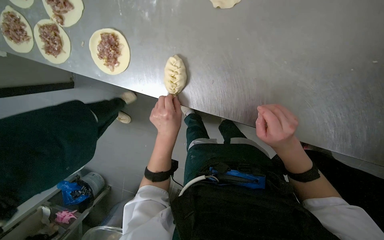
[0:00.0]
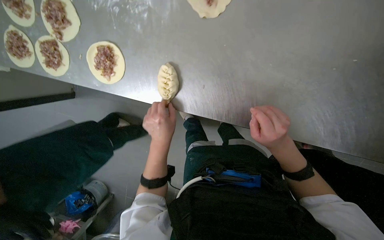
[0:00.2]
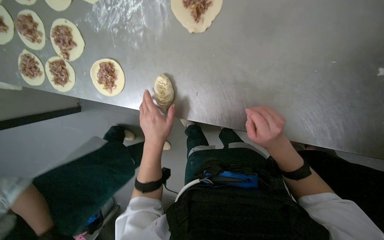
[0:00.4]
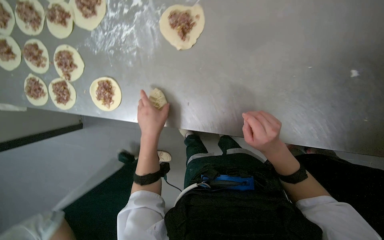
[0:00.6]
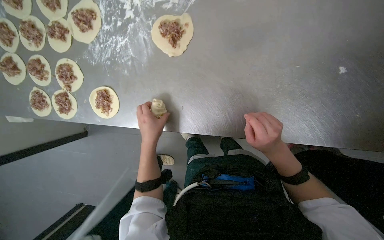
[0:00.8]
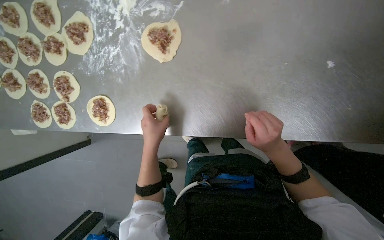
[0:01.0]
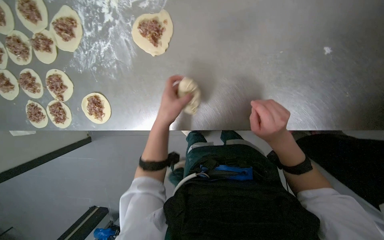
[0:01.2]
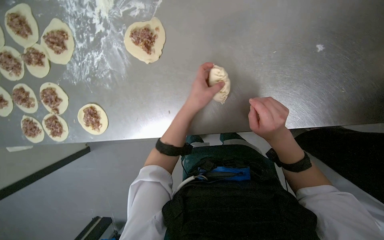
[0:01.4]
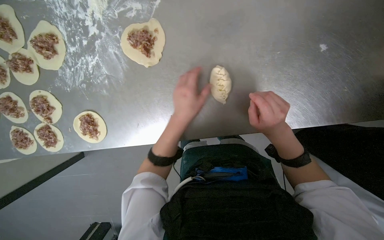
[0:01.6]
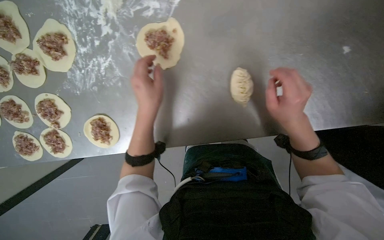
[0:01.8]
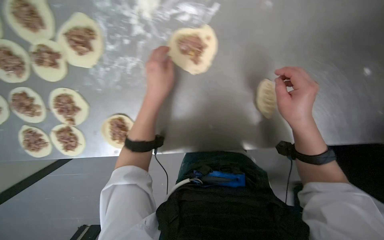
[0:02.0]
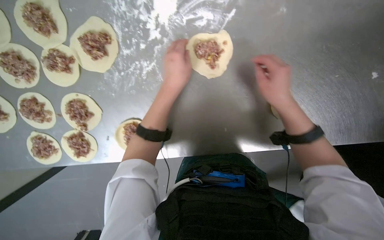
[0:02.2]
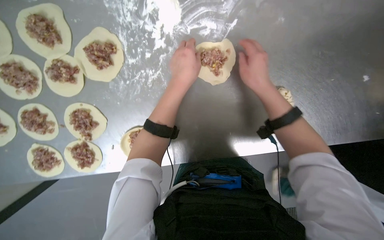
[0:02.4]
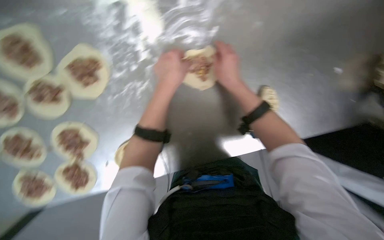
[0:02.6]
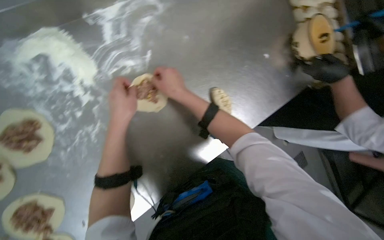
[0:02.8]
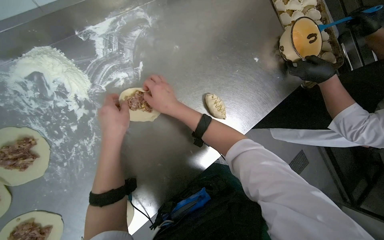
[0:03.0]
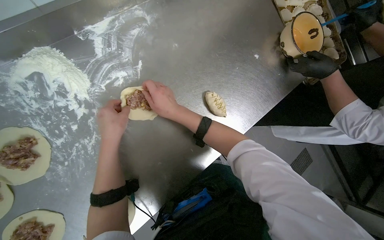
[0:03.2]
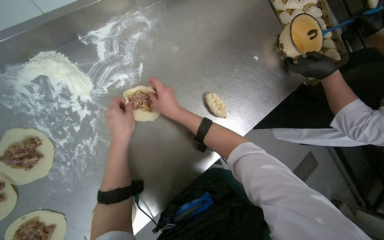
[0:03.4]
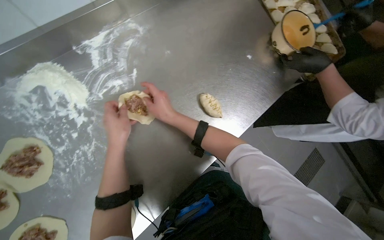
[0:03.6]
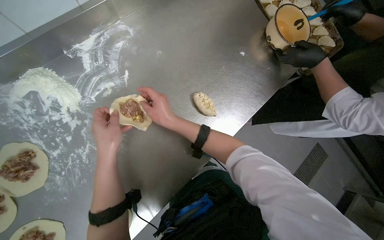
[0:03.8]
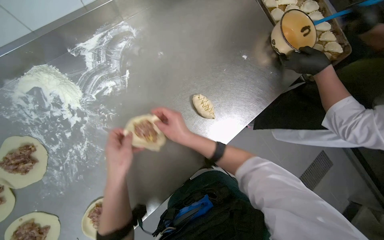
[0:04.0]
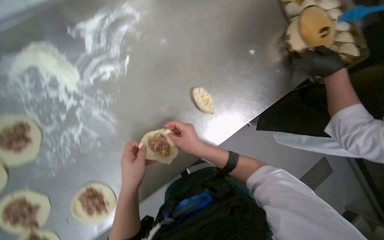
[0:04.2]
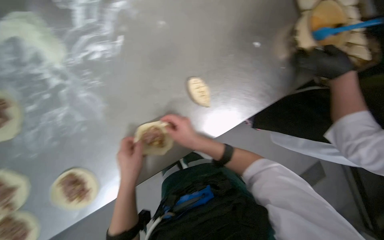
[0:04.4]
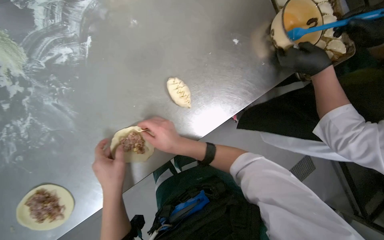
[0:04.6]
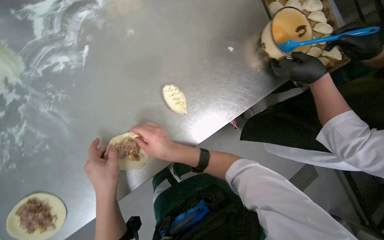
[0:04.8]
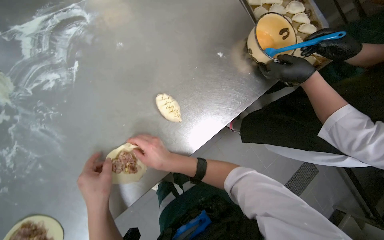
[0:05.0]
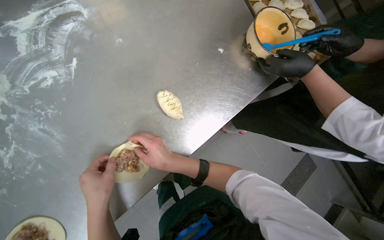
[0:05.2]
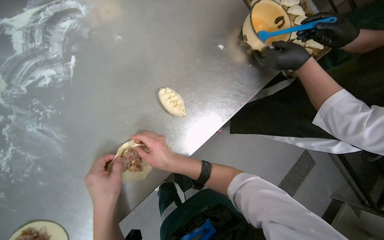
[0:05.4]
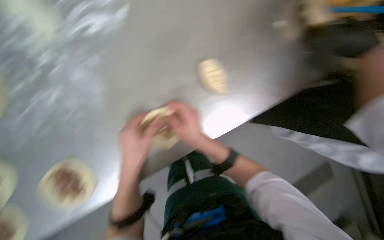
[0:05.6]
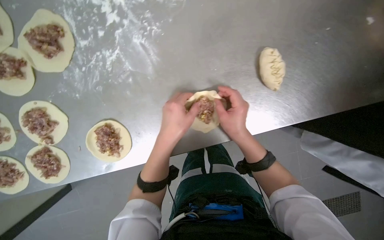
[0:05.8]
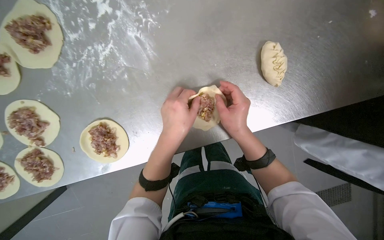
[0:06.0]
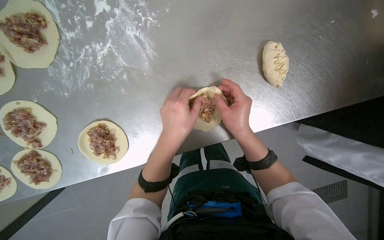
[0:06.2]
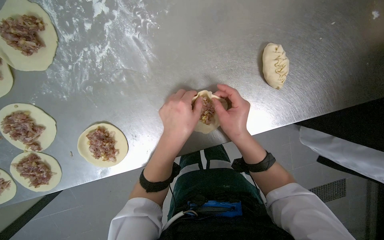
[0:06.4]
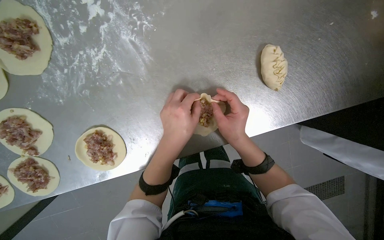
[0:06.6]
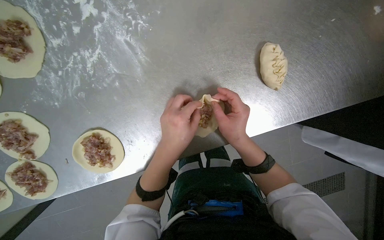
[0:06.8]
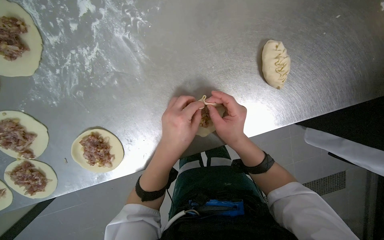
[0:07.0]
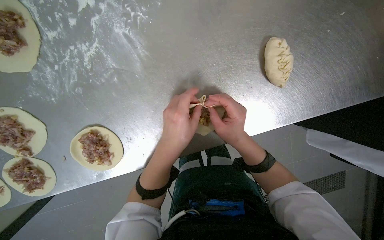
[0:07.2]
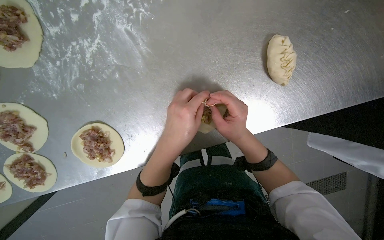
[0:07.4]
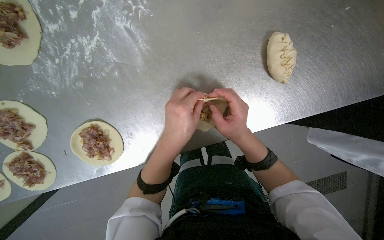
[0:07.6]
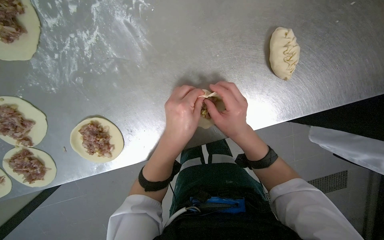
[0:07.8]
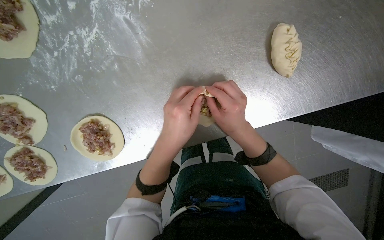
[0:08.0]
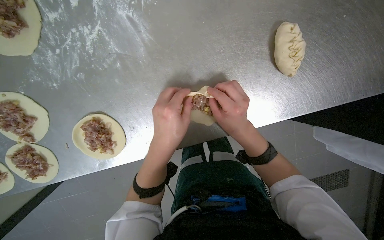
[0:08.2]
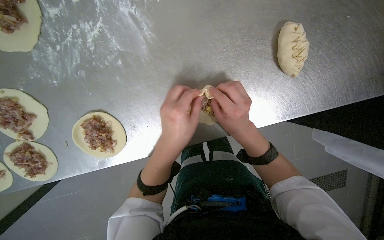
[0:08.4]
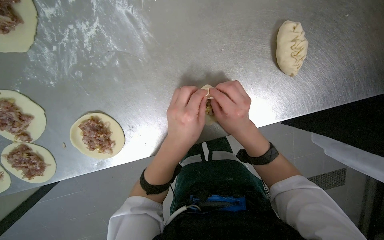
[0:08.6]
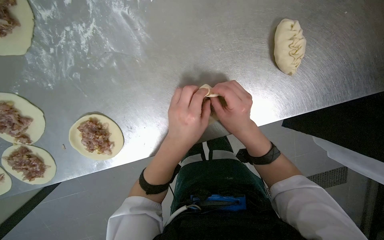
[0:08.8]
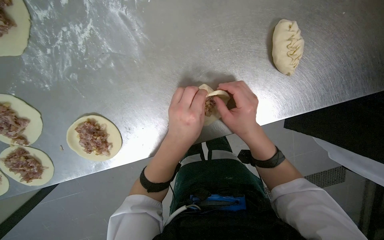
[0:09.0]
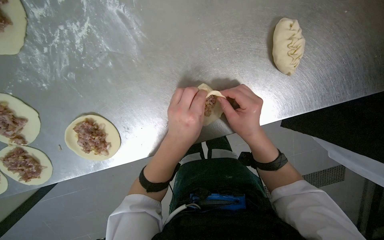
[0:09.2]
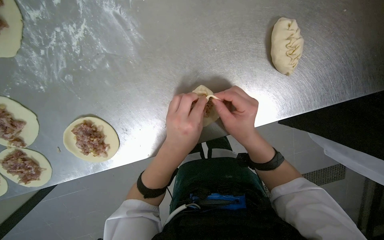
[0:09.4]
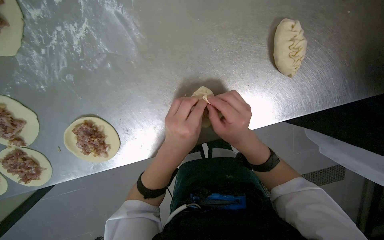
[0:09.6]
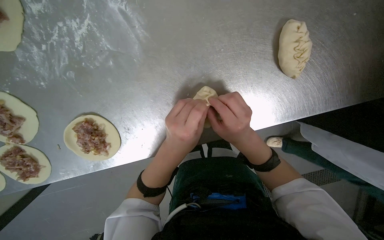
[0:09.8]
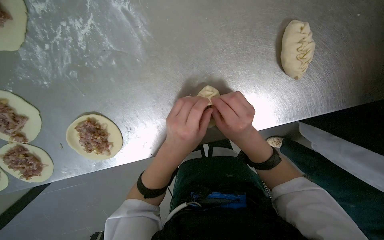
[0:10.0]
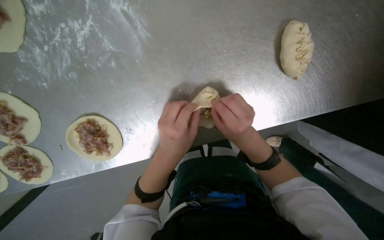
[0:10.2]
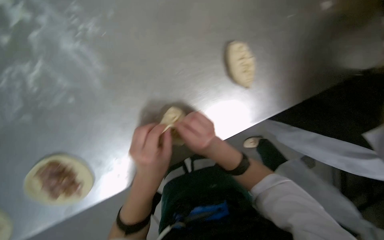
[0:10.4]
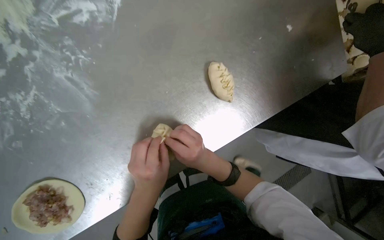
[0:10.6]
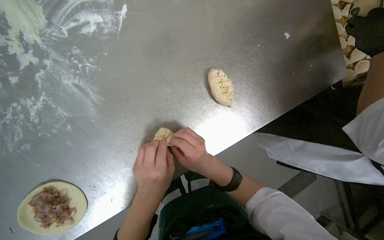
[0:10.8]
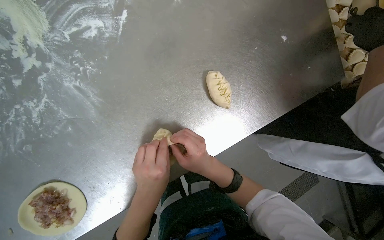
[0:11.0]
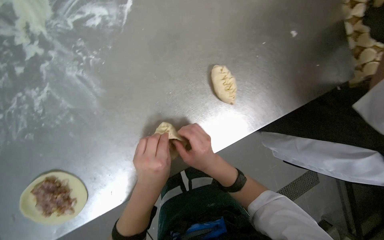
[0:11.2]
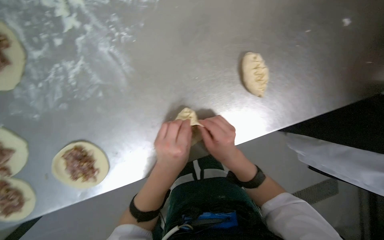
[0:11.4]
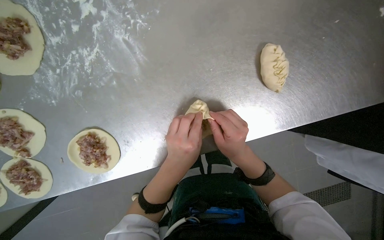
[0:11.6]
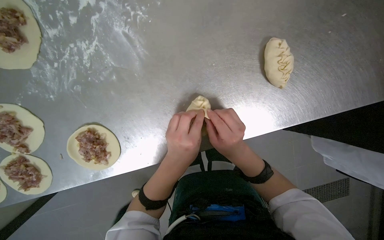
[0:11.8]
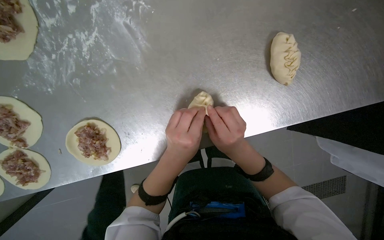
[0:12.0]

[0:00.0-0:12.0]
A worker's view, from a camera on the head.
Job: preparing food.
The whole recording: Sealing meat-filled dumplings. The worker continues sealing meat-filled dough circles, pinching the edges to form a braided pattern.
0:01.6 to 0:03.0: The wearer's head swings some 35 degrees to the right.
0:03.0 to 0:04.4: The right hand goes about 25 cm to the right and down the picture, while the left hand heads down the picture, covering some 20 cm.
0:04.4 to 0:06.0: The right hand goes about 10 cm to the right, while the left hand shifts roughly 20 cm up the picture and to the right.
0:06.0 to 0:10.4: The hands work in one place, with small movements.
0:10.4 to 0:12.0: The hands work in one place, with small movements.

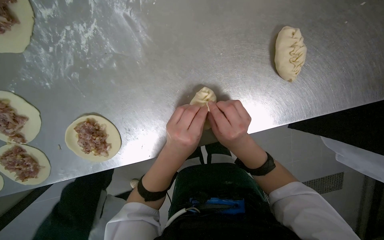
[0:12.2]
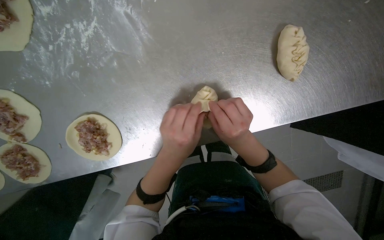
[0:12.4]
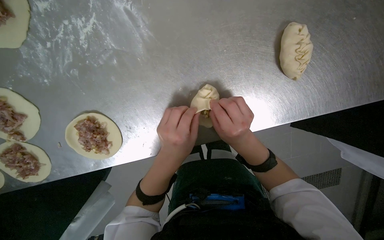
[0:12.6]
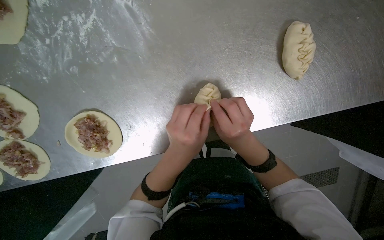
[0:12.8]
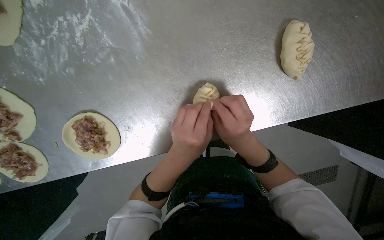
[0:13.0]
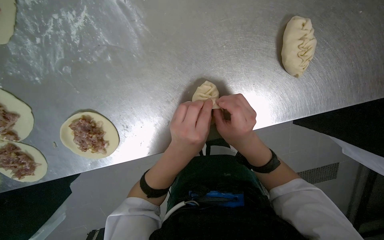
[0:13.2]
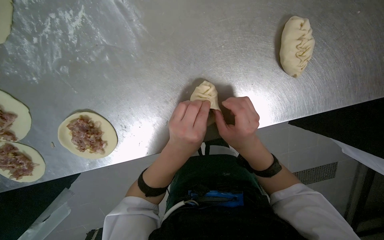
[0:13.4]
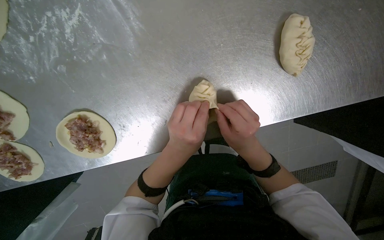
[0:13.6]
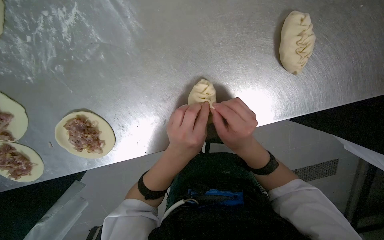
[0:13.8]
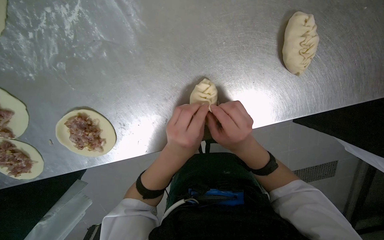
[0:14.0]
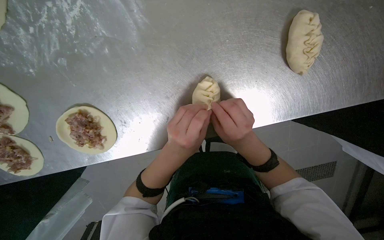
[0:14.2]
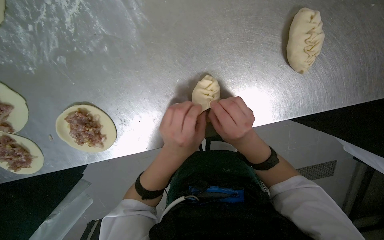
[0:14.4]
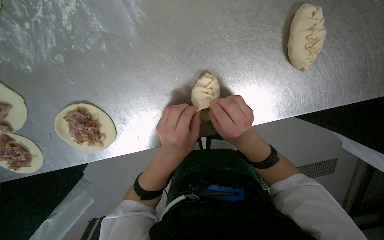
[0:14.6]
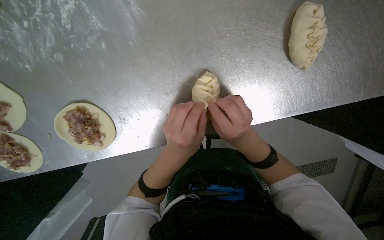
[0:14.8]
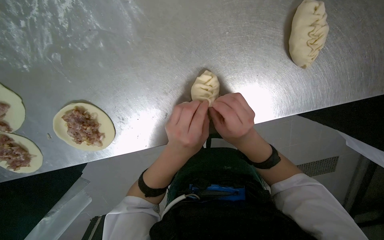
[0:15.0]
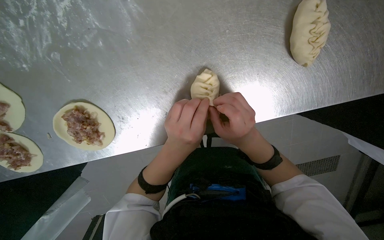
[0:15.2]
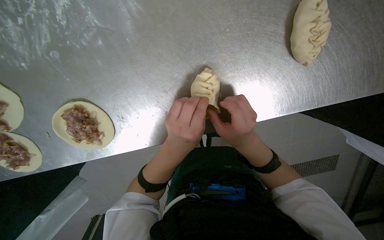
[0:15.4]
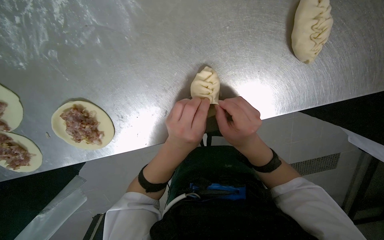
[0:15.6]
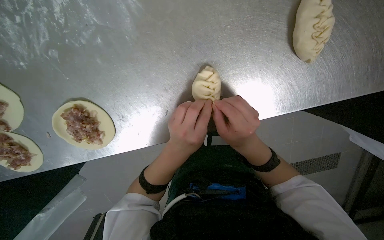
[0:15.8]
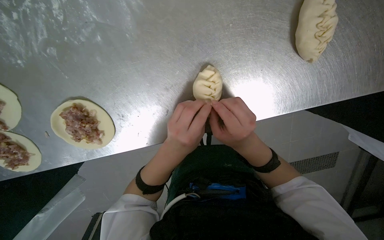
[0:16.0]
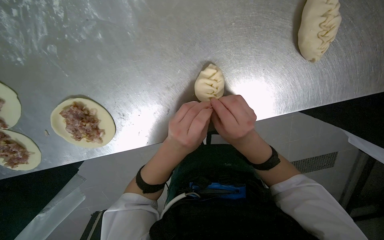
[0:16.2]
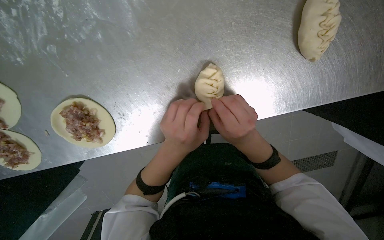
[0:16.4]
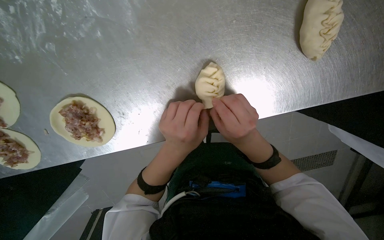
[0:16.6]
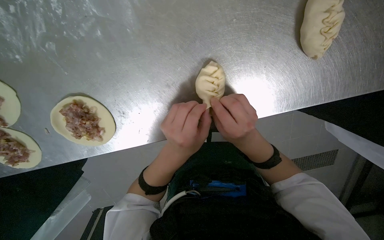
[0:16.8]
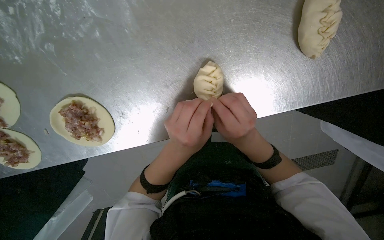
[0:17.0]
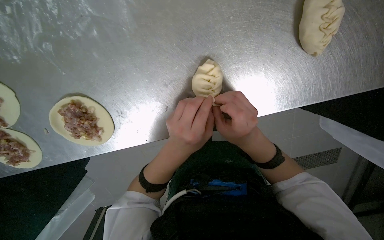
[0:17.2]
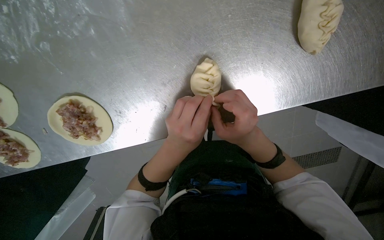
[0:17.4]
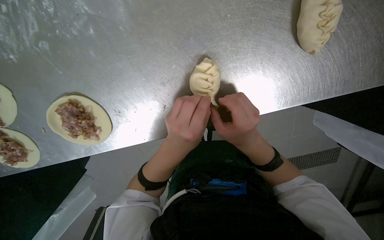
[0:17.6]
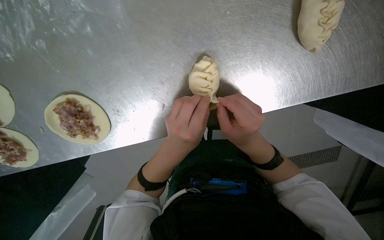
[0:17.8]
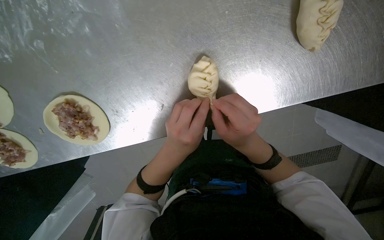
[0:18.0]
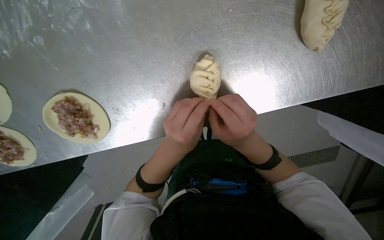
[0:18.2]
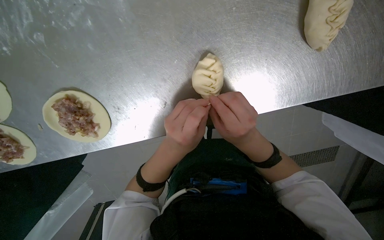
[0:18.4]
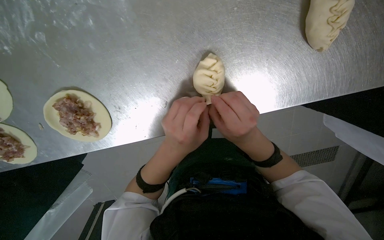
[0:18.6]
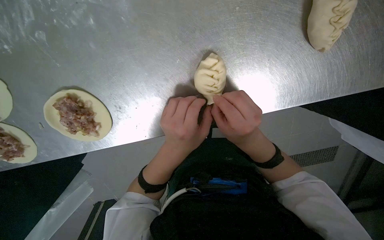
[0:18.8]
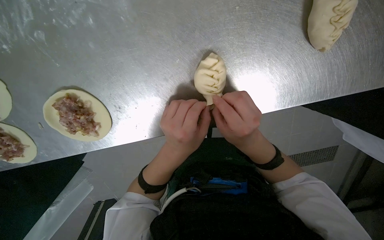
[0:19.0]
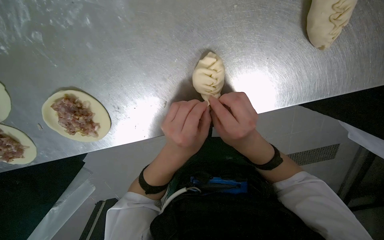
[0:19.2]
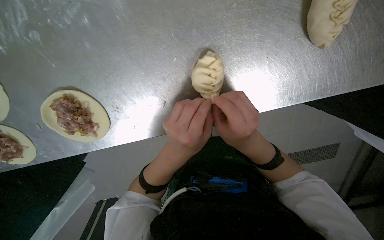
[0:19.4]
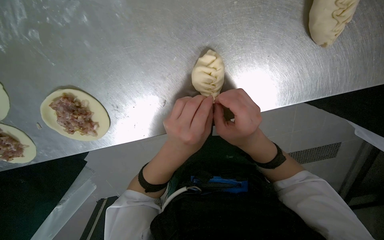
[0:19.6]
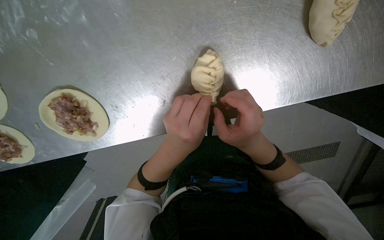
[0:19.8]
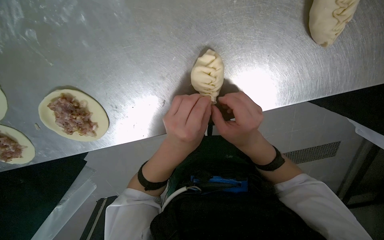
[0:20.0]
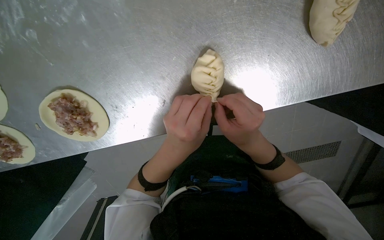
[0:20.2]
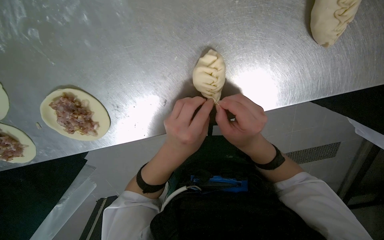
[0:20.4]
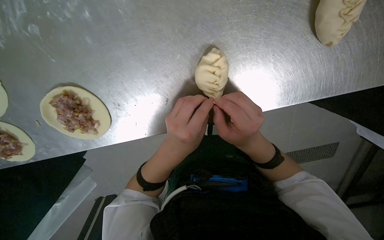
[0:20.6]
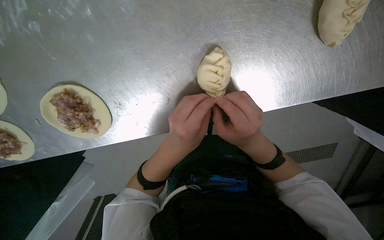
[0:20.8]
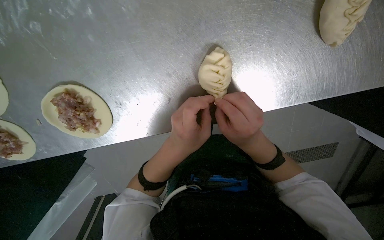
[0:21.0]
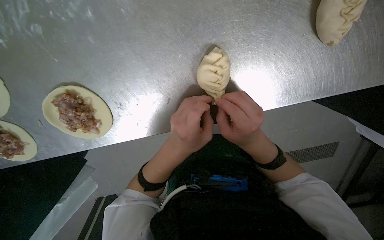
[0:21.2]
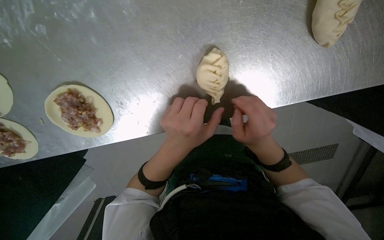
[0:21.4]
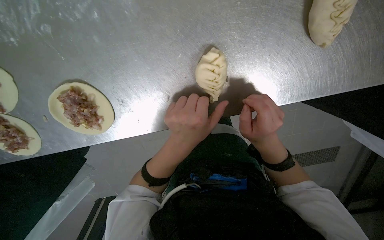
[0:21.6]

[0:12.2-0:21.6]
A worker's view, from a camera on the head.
Job: preparing food.
The whole recording: Sealing meat-filled dumplings. The worker continues sealing meat-filled dough circles, pinching the edges to form a braided pattern.
0:12.2 to 0:21.6: The hands work in one place, with small movements.
